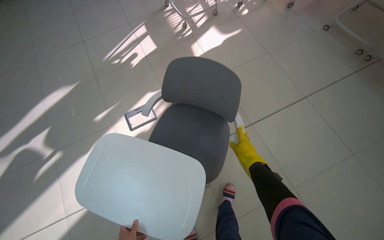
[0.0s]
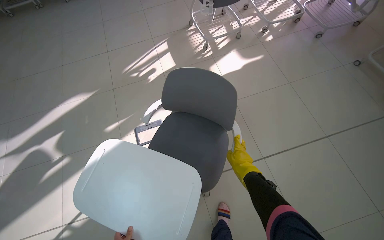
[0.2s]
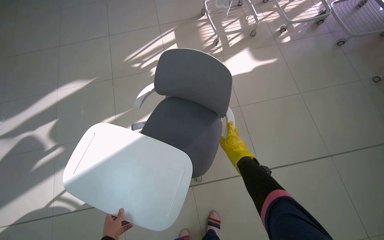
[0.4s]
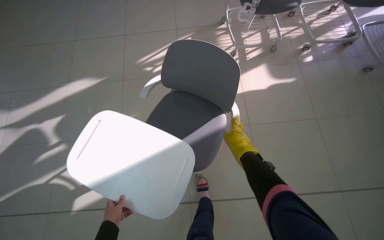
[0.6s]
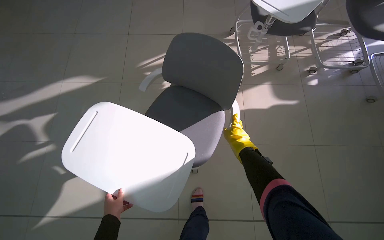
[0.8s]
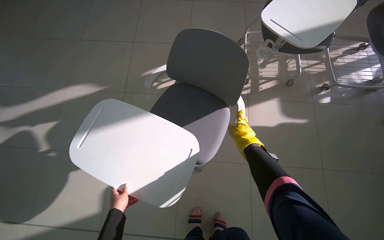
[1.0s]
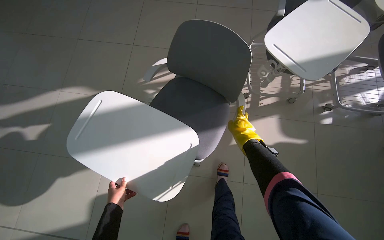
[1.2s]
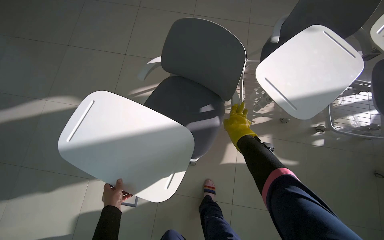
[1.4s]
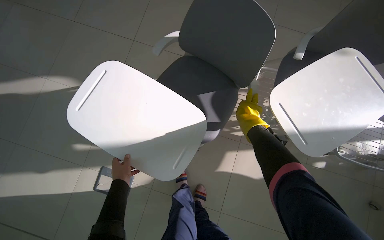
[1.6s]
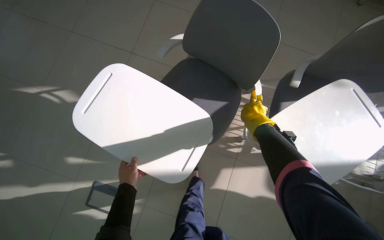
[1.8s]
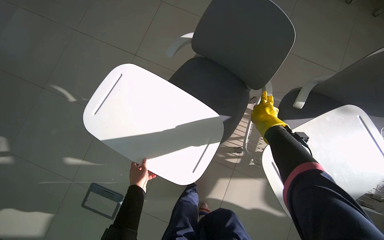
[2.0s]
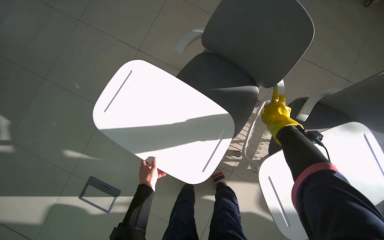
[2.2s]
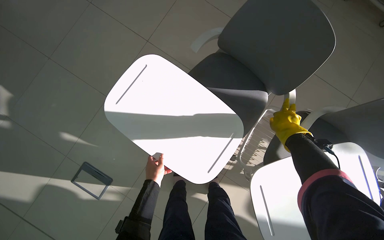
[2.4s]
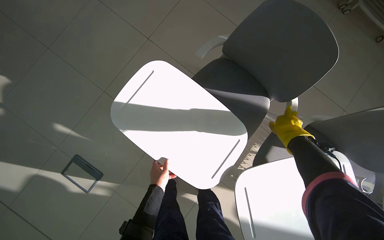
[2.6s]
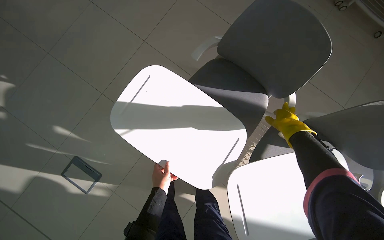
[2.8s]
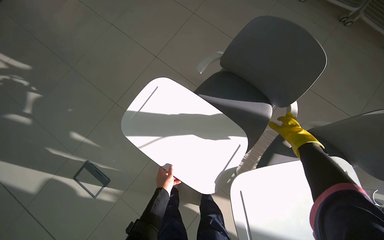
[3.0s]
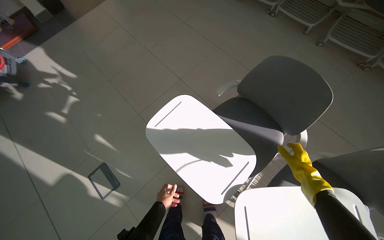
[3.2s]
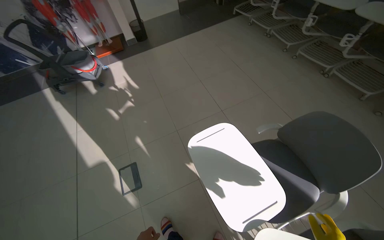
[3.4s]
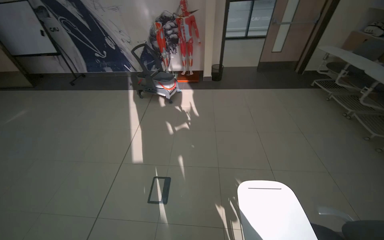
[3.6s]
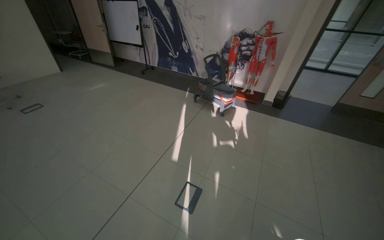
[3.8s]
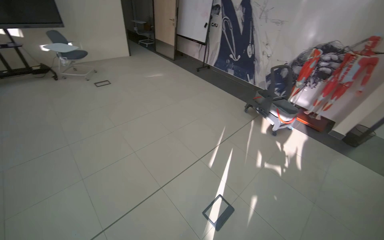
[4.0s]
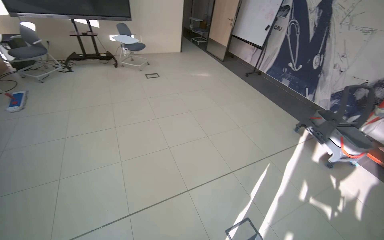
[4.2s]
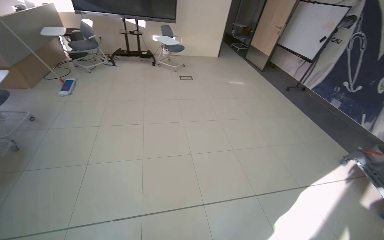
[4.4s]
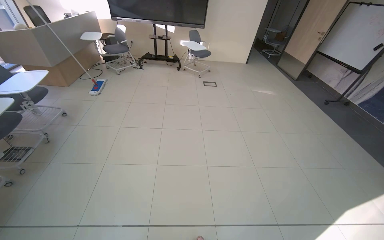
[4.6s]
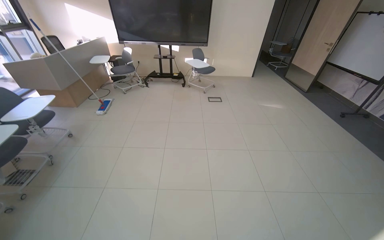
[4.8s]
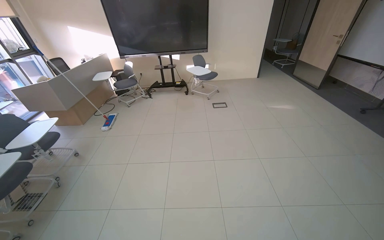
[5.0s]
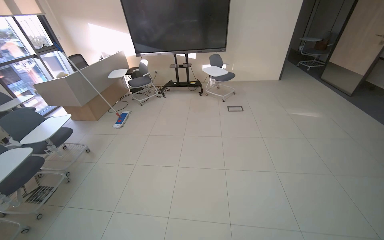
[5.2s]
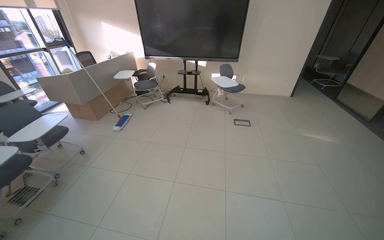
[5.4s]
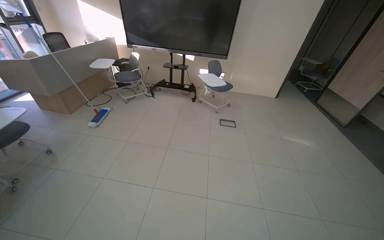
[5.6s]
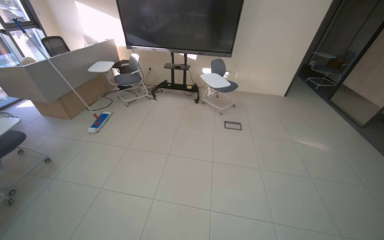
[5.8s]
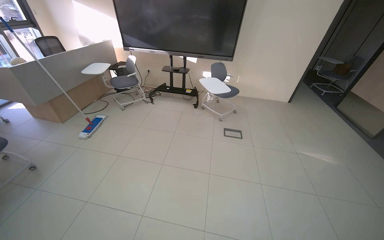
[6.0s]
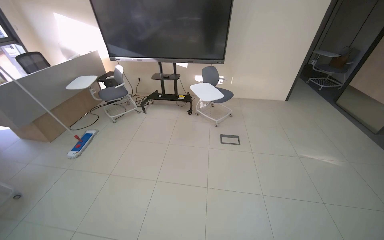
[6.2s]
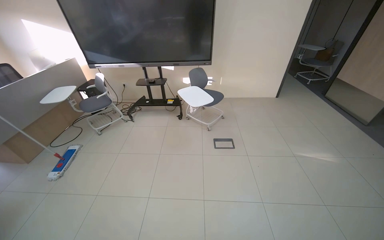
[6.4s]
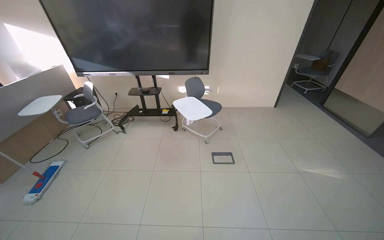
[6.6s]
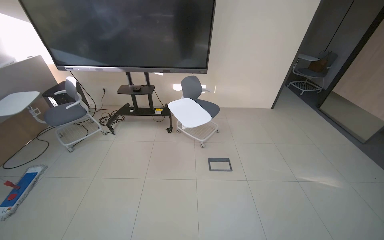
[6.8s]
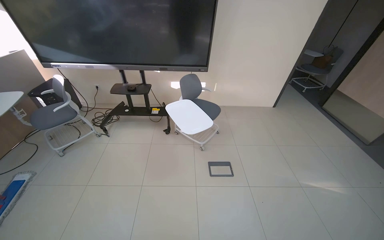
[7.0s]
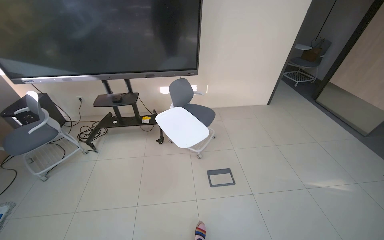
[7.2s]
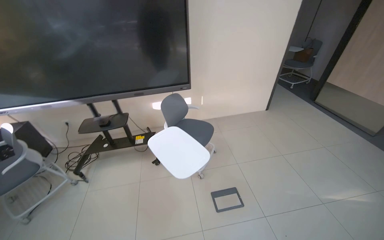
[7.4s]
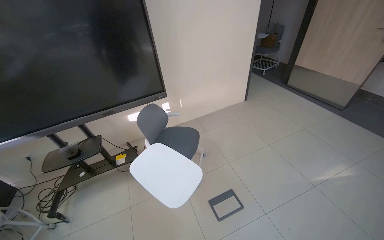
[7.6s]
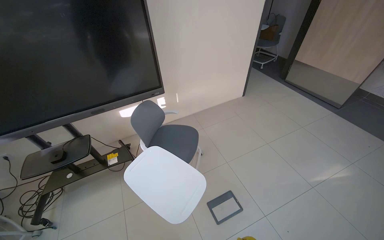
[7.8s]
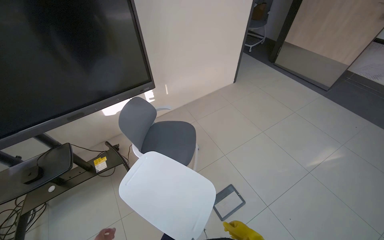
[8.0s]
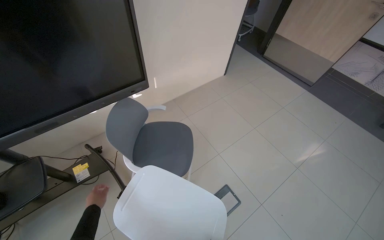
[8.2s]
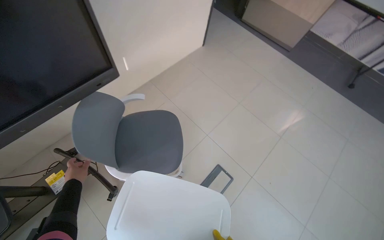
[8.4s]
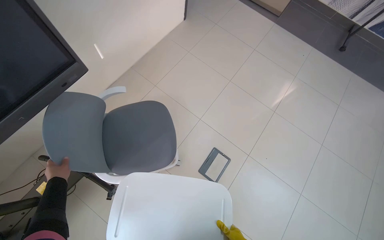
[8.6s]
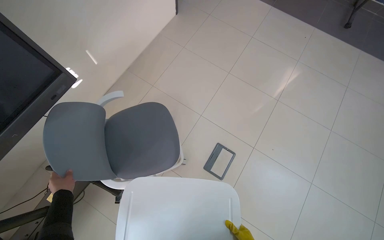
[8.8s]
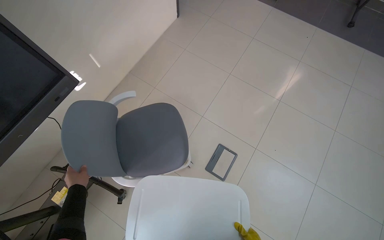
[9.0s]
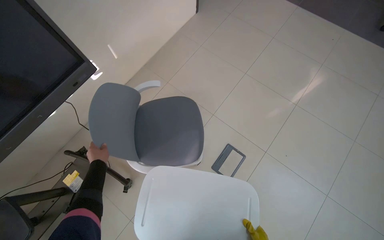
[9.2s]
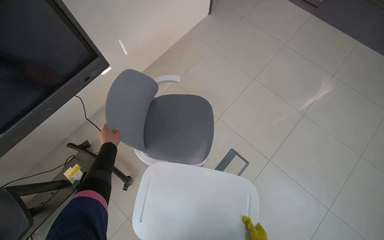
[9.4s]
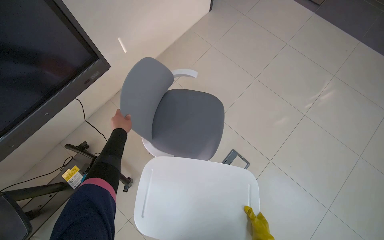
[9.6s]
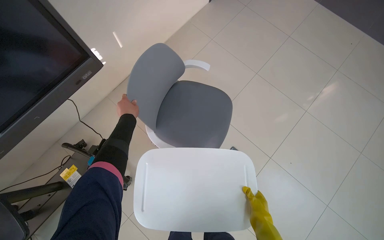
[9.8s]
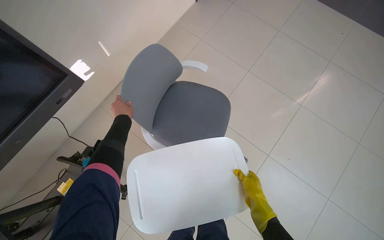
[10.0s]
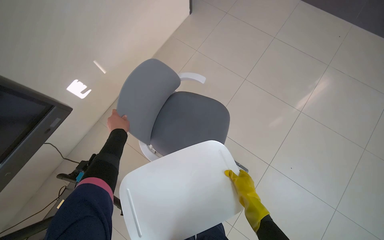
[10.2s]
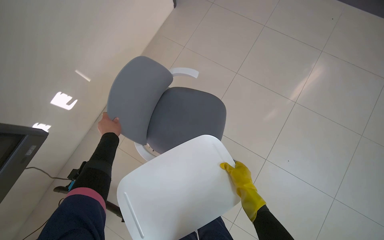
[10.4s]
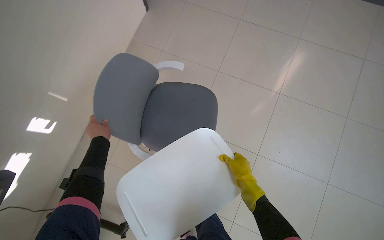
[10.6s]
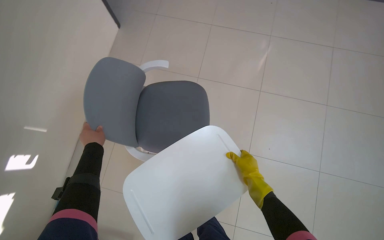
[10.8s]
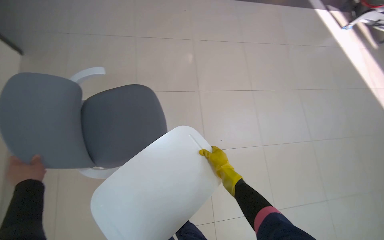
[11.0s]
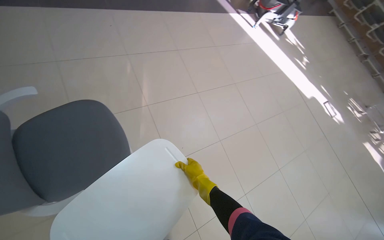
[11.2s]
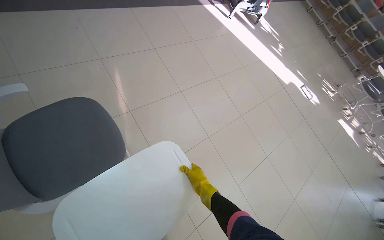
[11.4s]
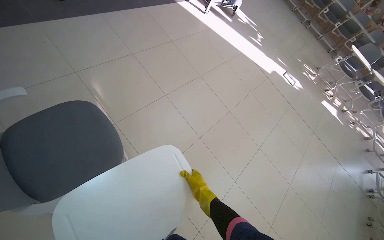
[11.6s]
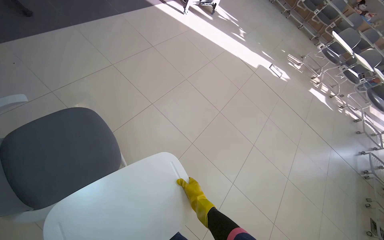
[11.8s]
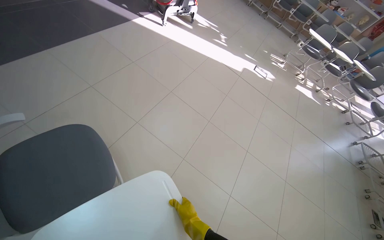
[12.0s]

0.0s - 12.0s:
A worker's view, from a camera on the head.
Job: organizing items.
The whole recording: Organizing classroom furniture and items. The worker moves chairs and places desk trays on them, also performing short mopping tasks.
0.0s - 1.6s: The wearer moves approximately 1 m. The scene turns approximately 45 degrees clockwise in the picture.
1.6s - 3.0s: The left hand shifts some 15 cm to the right.
3.0s - 4.4s: The wearer moves approximately 1 m. The head rotates approximately 130 degrees to the left. The view tips upward by roughly 35 degrees.
4.4s - 6.0s: The wearer moves approximately 1 m. The wearer looks some 25 degrees further to the left.
6.0s - 7.6s: The camera is carried about 1.5 m. The head rotates about 35 degrees to the right.
7.6s - 9.0s: The camera travels roughly 80 cm. The wearer's head swings approximately 35 degrees to the right. The view tips downward by roughly 35 degrees.
9.0s - 10.4s: The left hand is displaced up the picture by some 10 cm.
10.4s - 12.0s: The wearer's head swings some 60 degrees to the right.

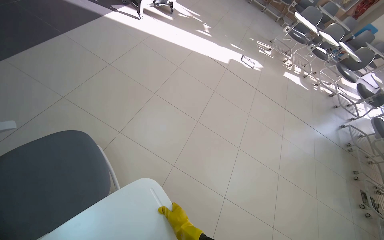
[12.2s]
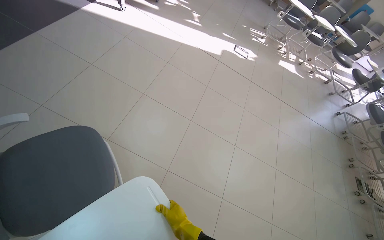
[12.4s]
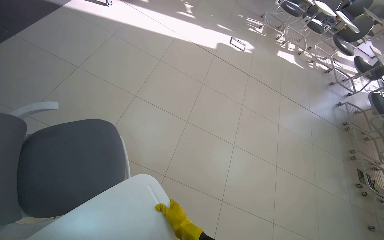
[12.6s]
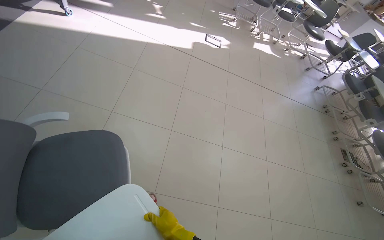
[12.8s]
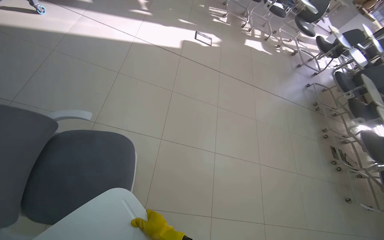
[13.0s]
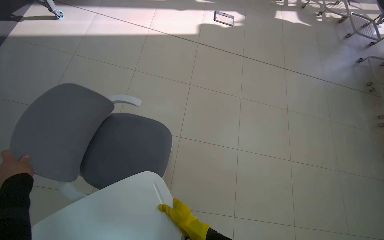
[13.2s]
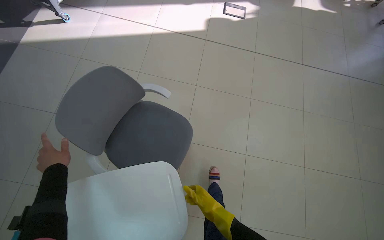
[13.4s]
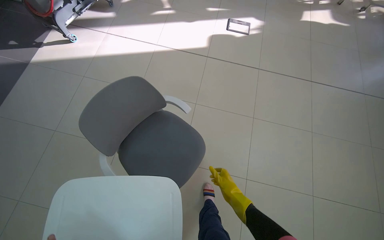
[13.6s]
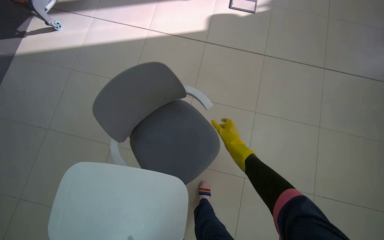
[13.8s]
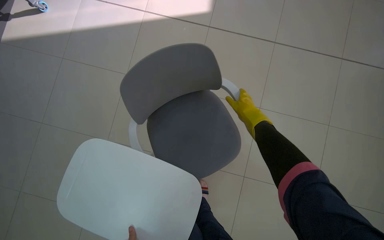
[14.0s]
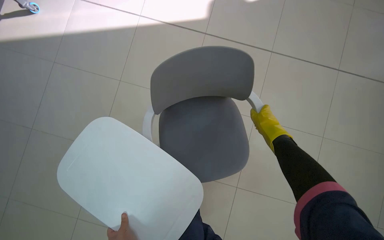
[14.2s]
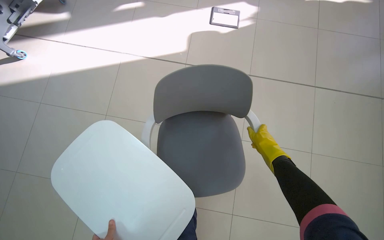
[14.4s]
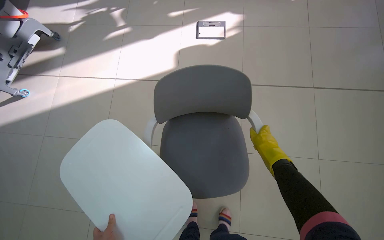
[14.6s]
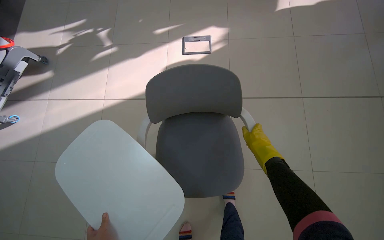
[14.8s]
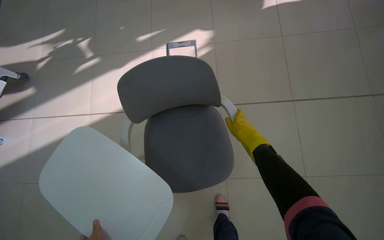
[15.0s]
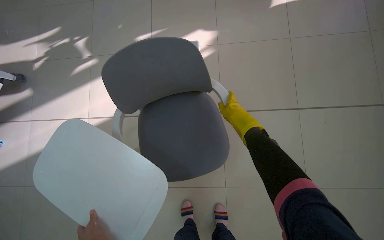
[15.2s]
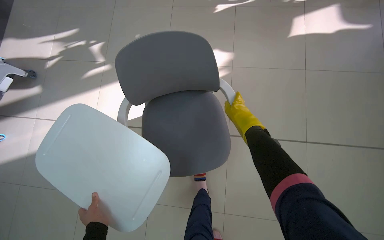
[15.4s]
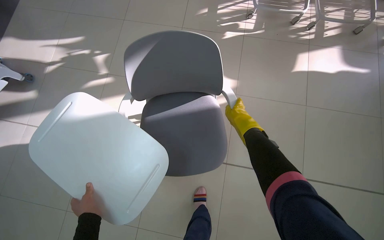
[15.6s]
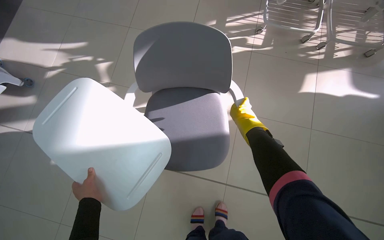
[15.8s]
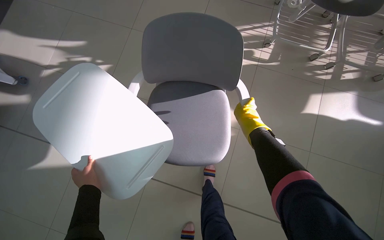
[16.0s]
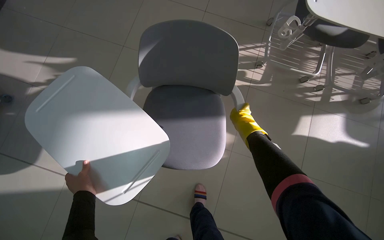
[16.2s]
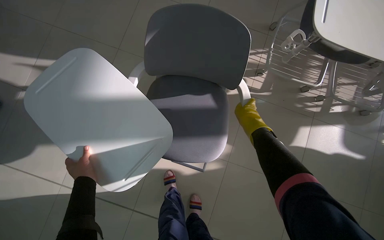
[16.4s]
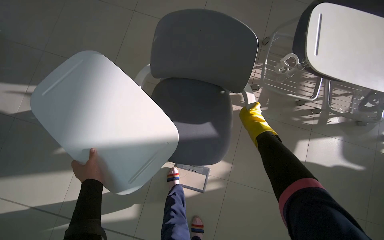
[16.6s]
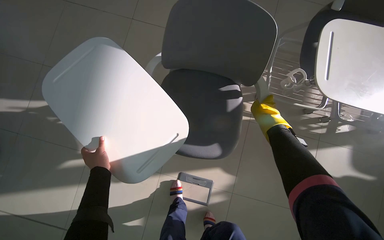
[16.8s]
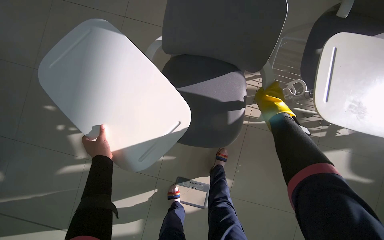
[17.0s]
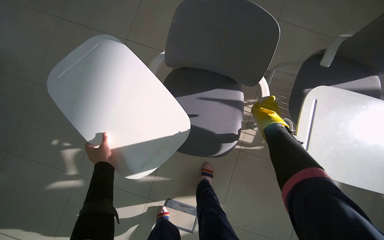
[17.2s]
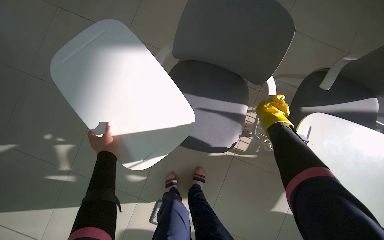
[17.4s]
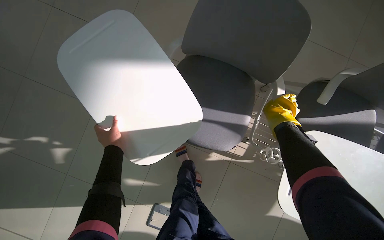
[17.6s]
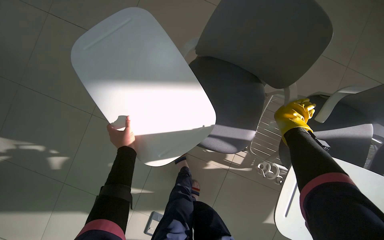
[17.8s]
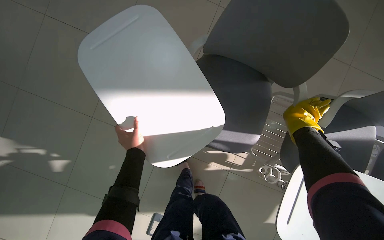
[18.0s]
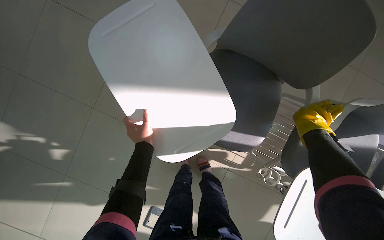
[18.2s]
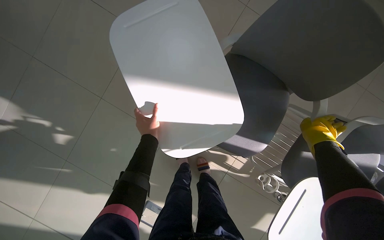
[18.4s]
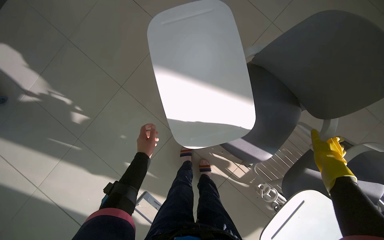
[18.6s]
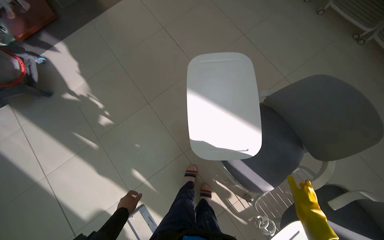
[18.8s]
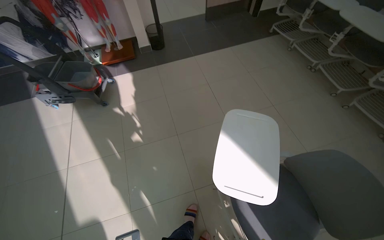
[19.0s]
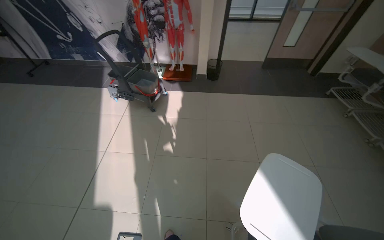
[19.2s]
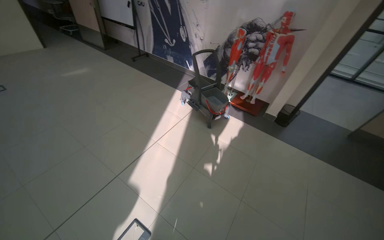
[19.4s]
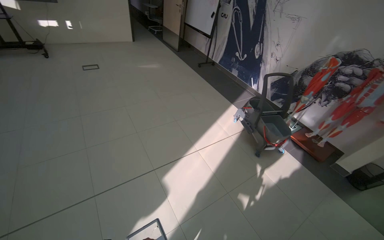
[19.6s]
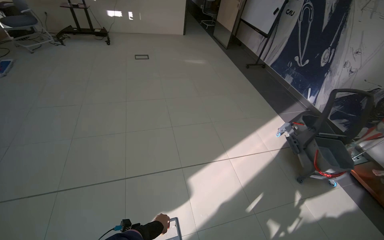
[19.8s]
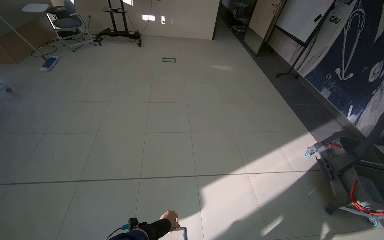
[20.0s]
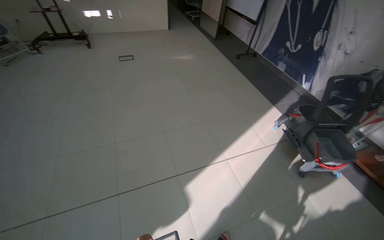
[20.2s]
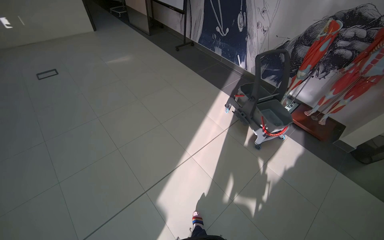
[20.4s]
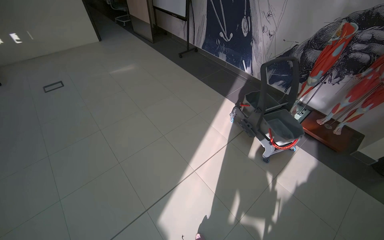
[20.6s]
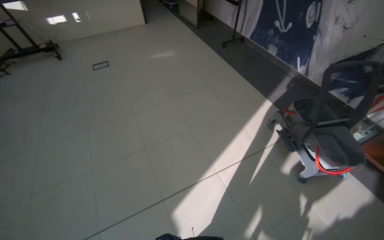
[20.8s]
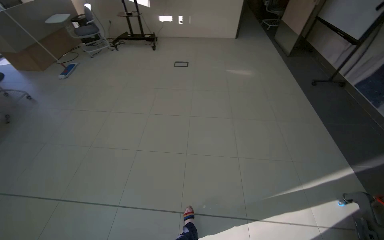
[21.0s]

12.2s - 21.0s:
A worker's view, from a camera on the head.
Job: organizing items.
The whole recording: Organizing classroom furniture and items. The worker moves chairs and places desk trays on them, also performing short mopping tasks.
12.2s - 13.6s: The camera travels roughly 90 cm. The camera pitches downward, by roughly 15 degrees.
13.6s - 15.2s: The camera travels about 60 cm.
15.2s - 16.6s: The camera travels roughly 60 cm. The view tips upward by roughly 10 degrees. Everything in view rotates roughly 25 degrees clockwise.
16.6s - 18.0s: The left hand is displaced up the picture and farther from the camera by roughly 35 cm.
18.0s - 19.6s: The camera is carried about 80 cm. The head turns to the left by some 125 degrees. The wearer looks approximately 45 degrees further upward.
19.6s - 21.0s: The camera is carried approximately 70 cm. The head turns to the left by about 35 degrees.
